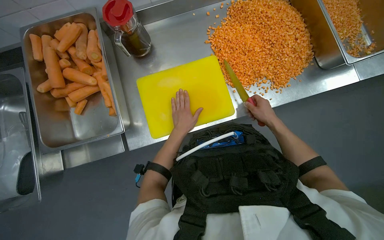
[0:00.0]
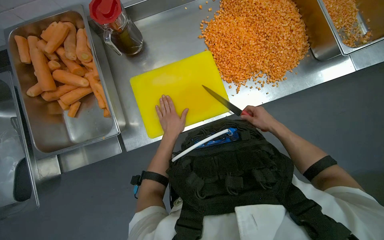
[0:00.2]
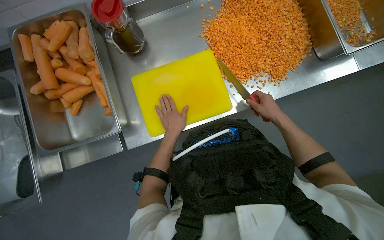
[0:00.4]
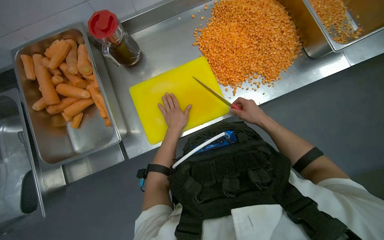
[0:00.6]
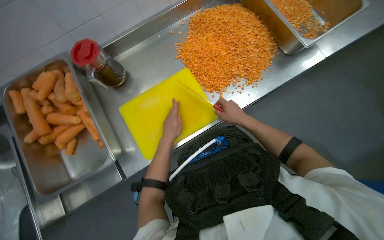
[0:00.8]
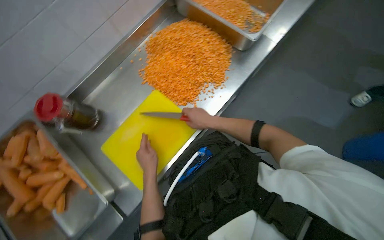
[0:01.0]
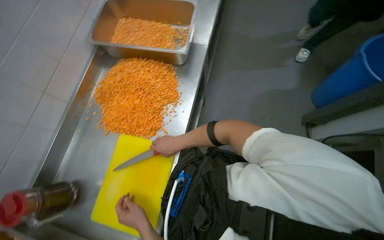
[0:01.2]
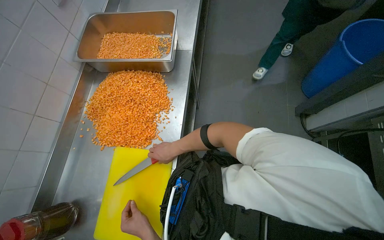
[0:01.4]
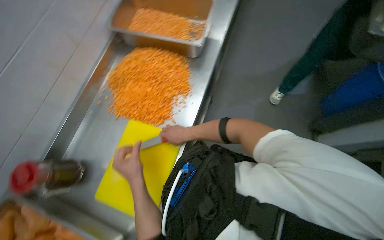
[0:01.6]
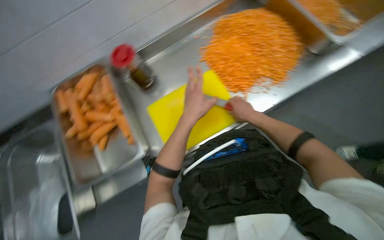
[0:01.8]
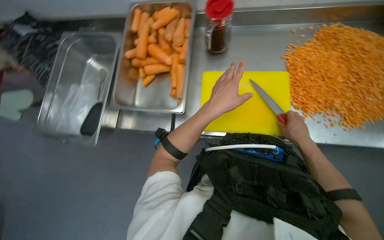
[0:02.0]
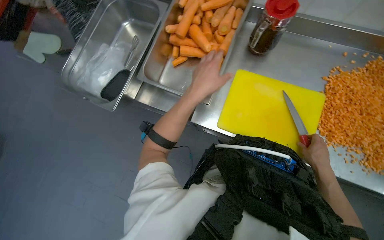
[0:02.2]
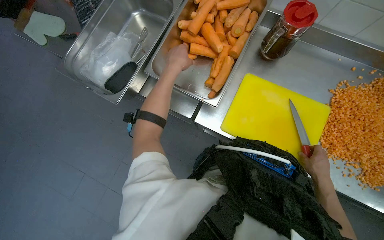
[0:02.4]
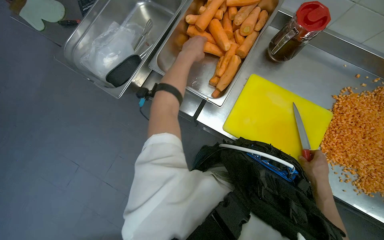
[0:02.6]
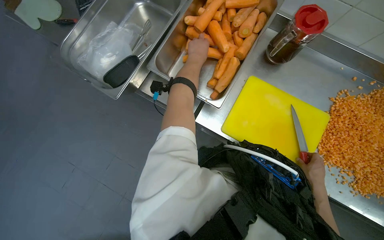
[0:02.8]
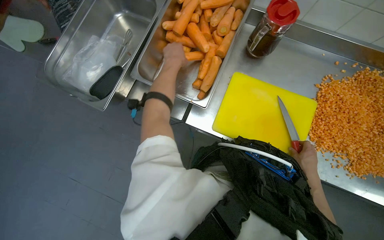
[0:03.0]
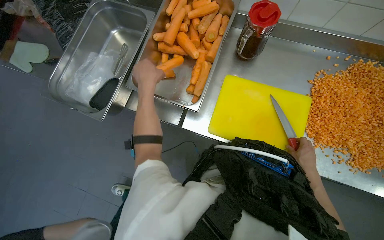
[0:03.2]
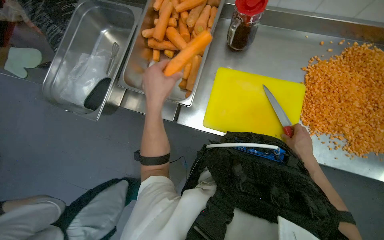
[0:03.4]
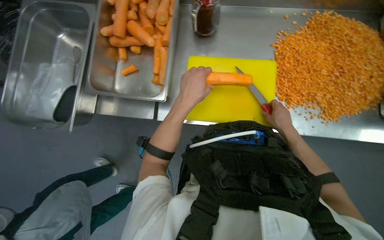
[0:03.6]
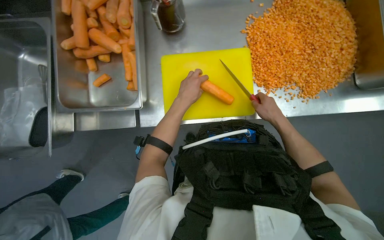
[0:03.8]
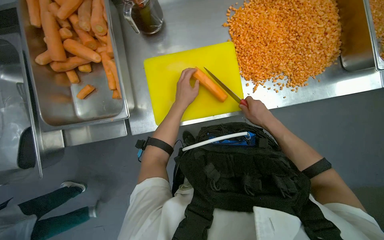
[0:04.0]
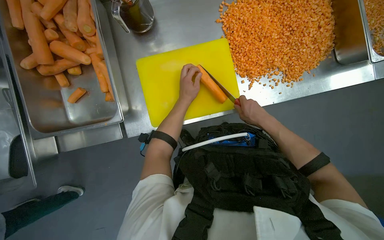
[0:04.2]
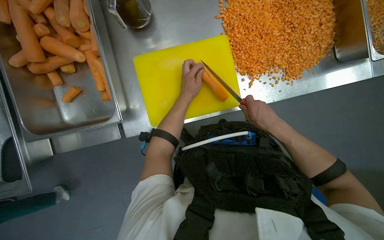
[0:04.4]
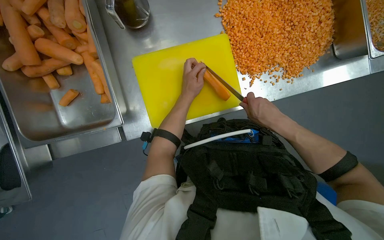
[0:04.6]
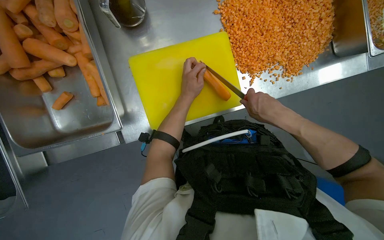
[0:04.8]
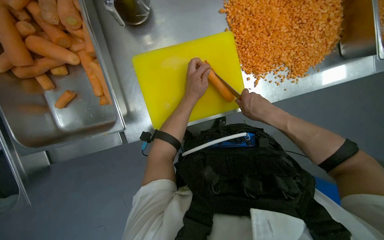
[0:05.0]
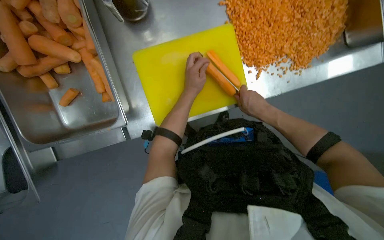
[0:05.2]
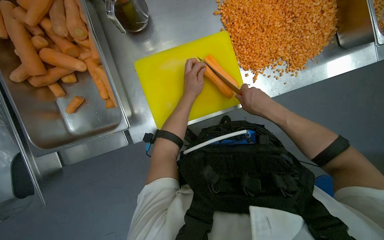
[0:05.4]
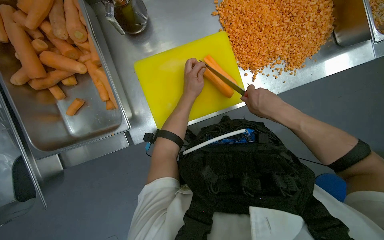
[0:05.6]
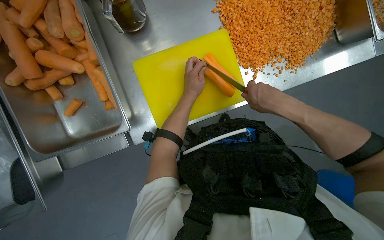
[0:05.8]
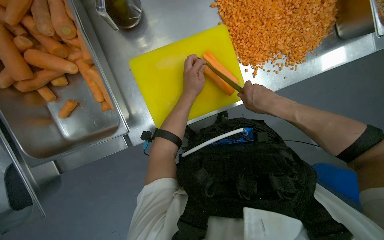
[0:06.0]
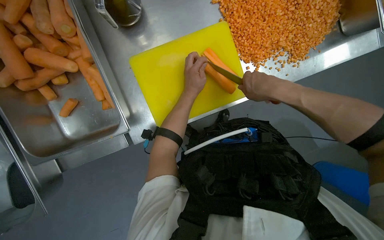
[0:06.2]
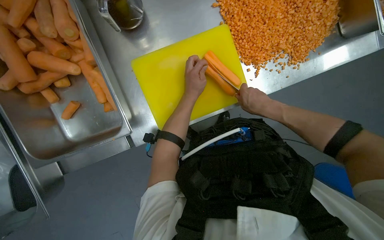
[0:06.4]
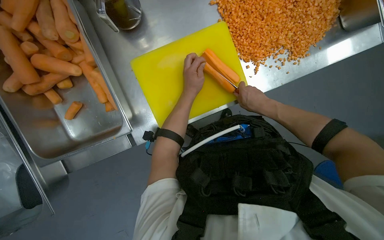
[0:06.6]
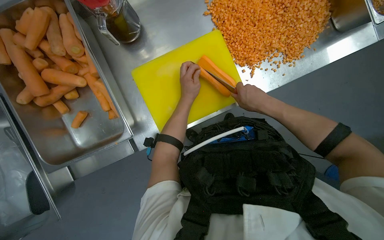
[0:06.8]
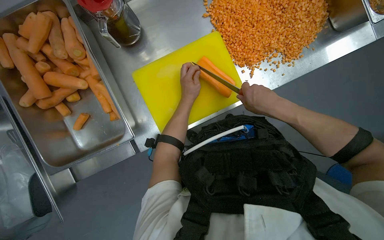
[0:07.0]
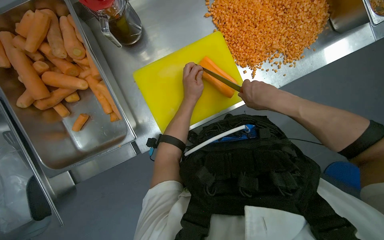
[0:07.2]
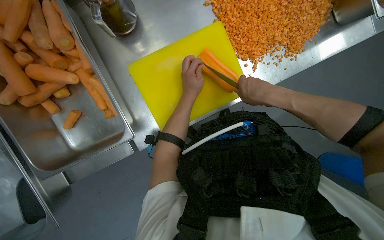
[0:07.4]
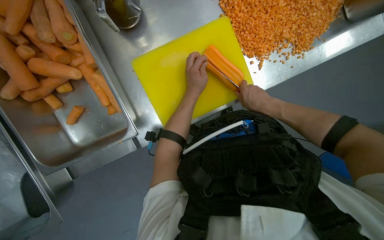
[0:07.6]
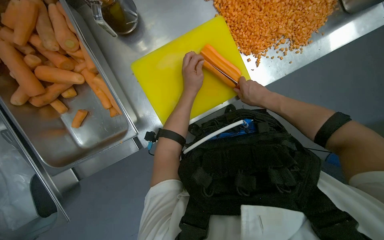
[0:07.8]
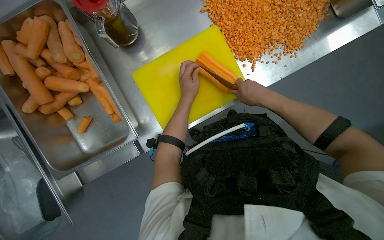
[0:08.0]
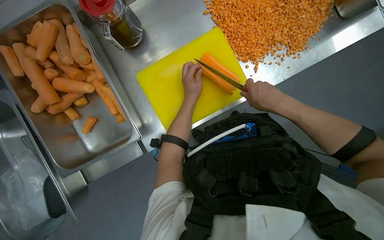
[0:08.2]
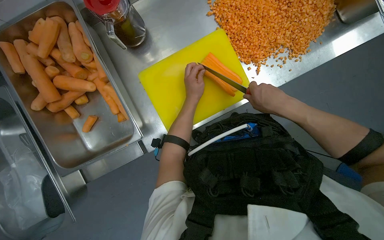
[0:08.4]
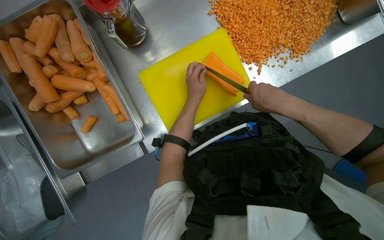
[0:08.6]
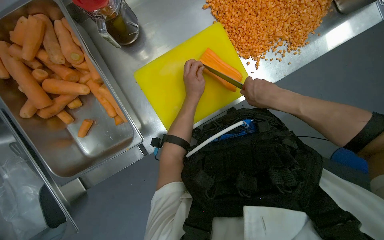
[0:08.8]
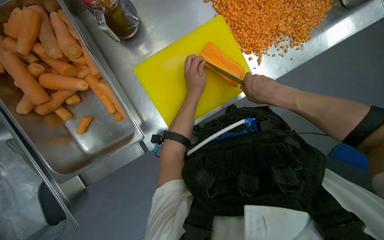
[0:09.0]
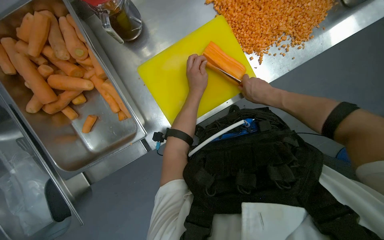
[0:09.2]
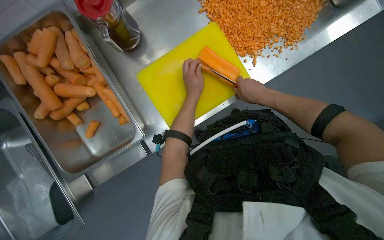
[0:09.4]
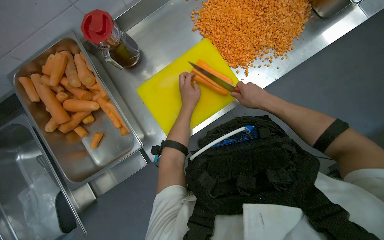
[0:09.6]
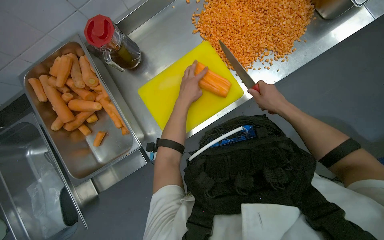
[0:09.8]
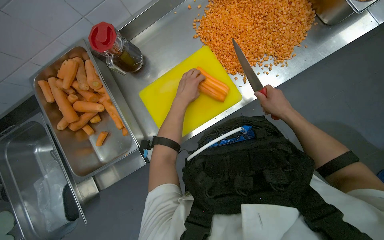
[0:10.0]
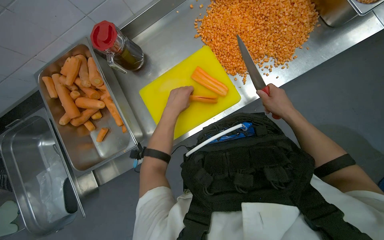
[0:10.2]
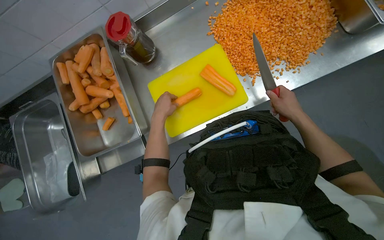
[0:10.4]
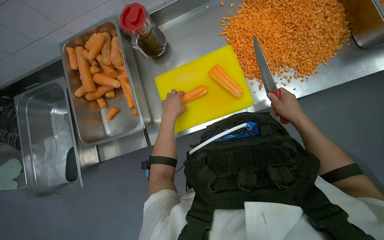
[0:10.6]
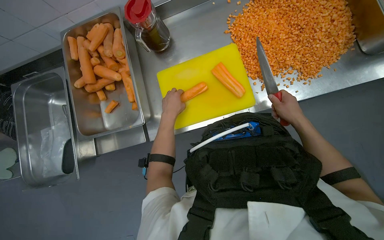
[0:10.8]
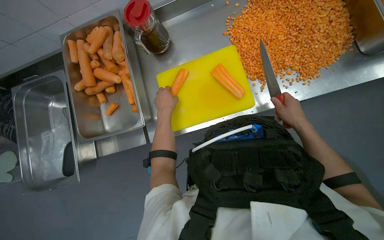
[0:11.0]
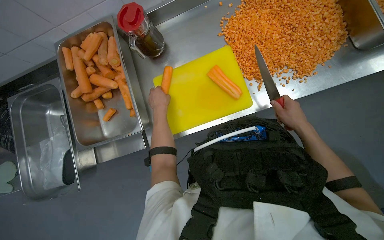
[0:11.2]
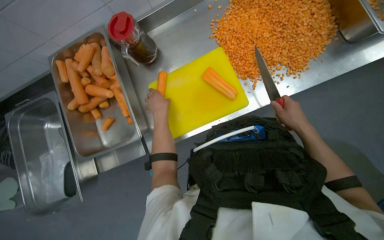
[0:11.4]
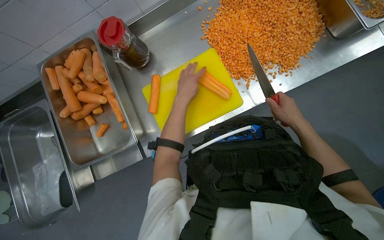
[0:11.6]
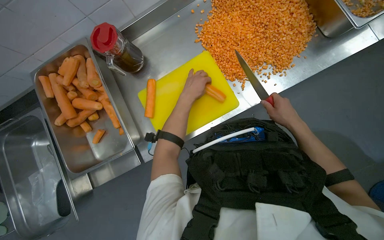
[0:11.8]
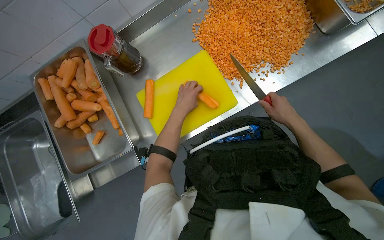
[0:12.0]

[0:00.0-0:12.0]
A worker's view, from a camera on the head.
Job: preparing food.
The whole recording: Dicing carrots on cutting board. The worker dices carrots on a yellow cutting board and scrapes them into a metal tray.
0:00.0 to 0:01.6: The camera pitches upward, by approximately 15 degrees. The scene rotates counterclockwise by approximately 55 degrees.
0:01.6 to 0:03.0: The head rotates some 95 degrees to the left. The view tips downward by some 20 degrees.
0:03.0 to 0:04.4: The scene turns about 35 degrees counterclockwise in the picture. The left hand goes nearer to the camera and returns, roughly 10 cm each way. The right hand goes approximately 10 cm nearer to the camera.
0:04.4 to 0:06.0: The hands stay close to where they were, moving slightly.
0:06.0 to 0:09.0: The hands work in one place, with small movements.
0:09.0 to 0:10.4: The right hand travels to the right by some 15 cm.
0:10.4 to 0:12.0: The left hand moves to the right, approximately 10 cm.

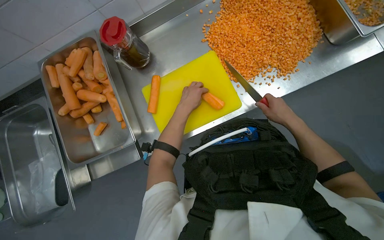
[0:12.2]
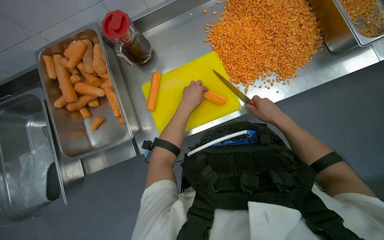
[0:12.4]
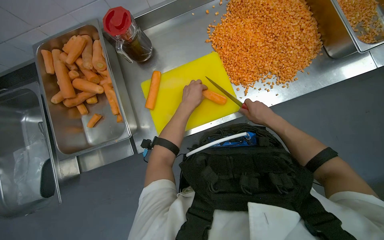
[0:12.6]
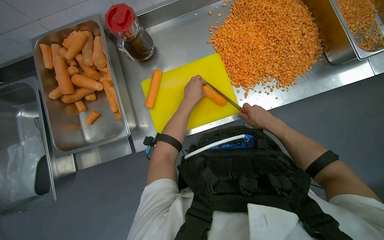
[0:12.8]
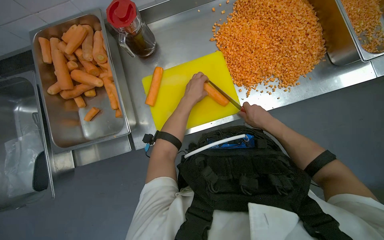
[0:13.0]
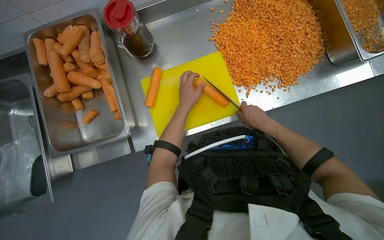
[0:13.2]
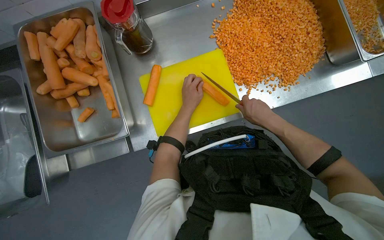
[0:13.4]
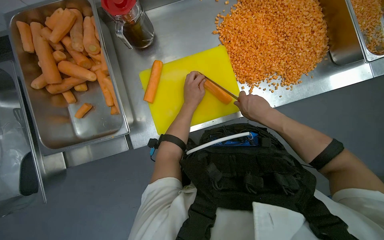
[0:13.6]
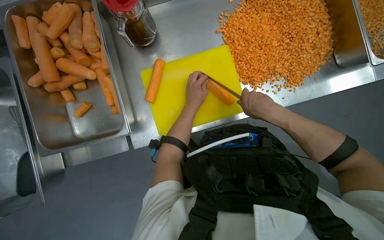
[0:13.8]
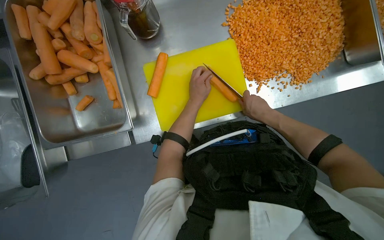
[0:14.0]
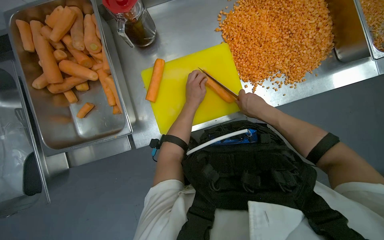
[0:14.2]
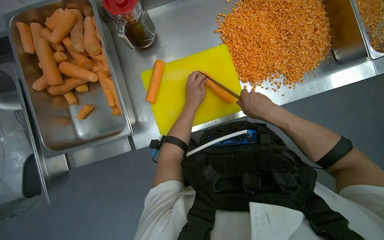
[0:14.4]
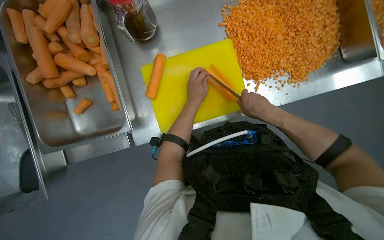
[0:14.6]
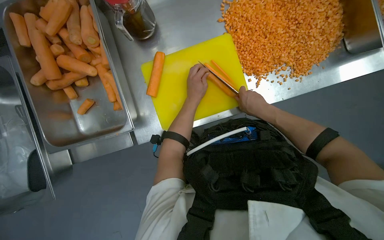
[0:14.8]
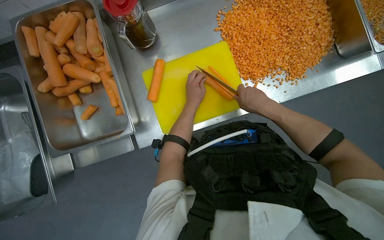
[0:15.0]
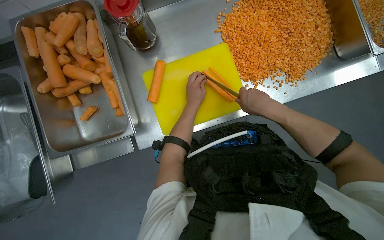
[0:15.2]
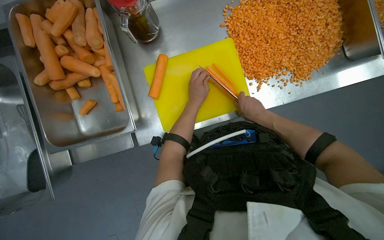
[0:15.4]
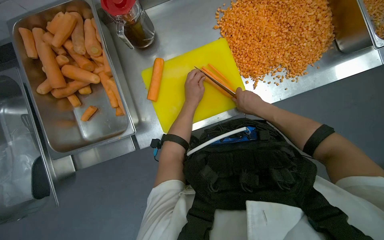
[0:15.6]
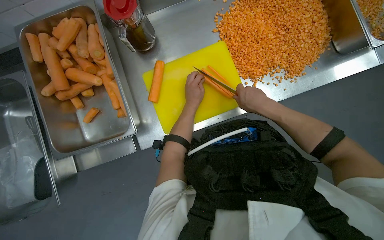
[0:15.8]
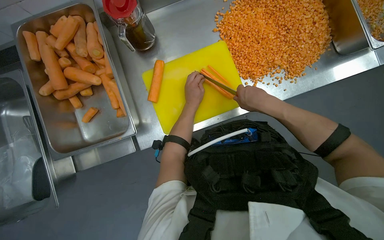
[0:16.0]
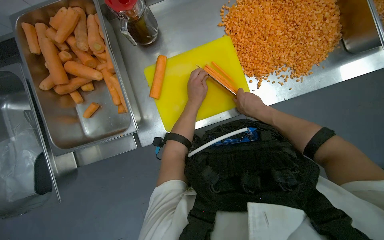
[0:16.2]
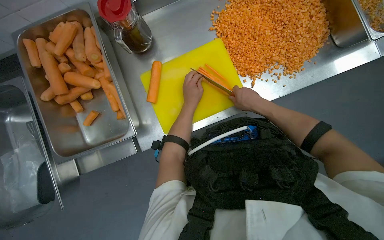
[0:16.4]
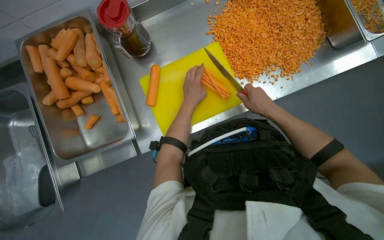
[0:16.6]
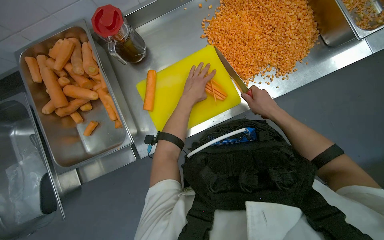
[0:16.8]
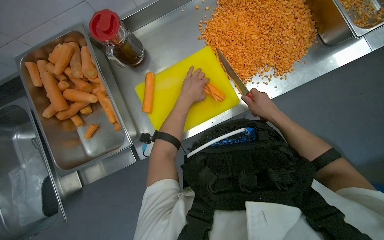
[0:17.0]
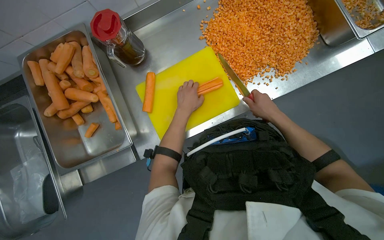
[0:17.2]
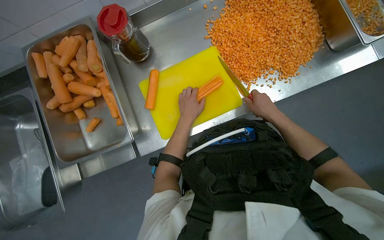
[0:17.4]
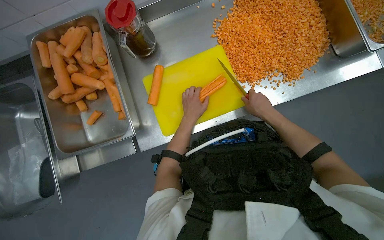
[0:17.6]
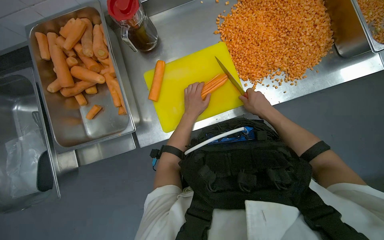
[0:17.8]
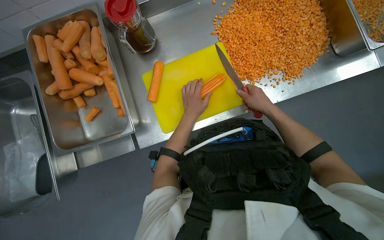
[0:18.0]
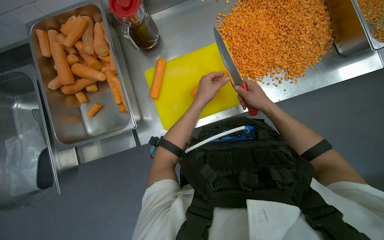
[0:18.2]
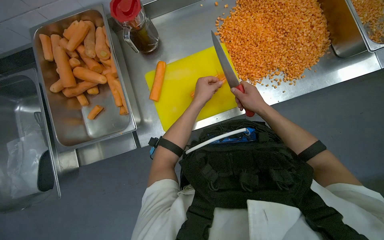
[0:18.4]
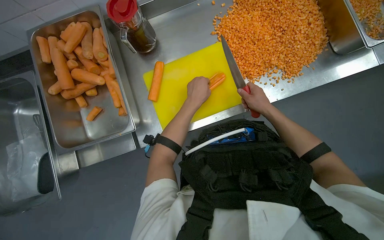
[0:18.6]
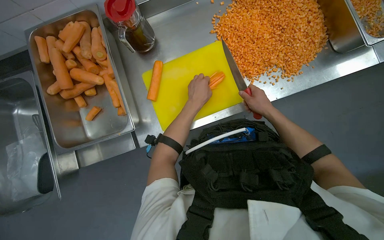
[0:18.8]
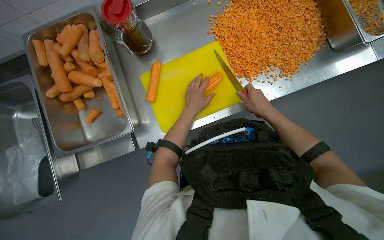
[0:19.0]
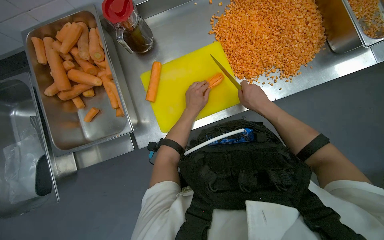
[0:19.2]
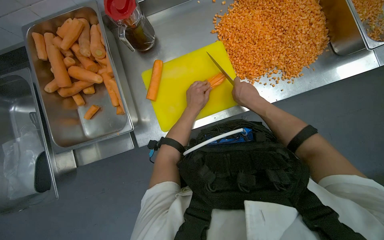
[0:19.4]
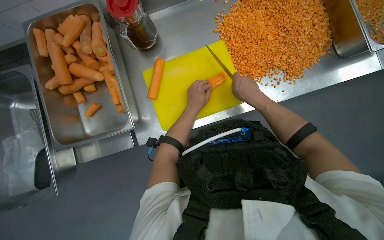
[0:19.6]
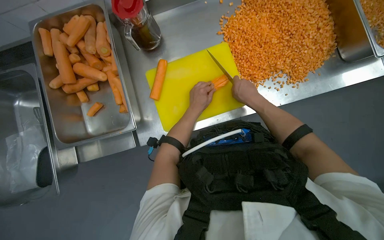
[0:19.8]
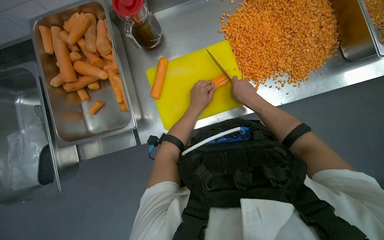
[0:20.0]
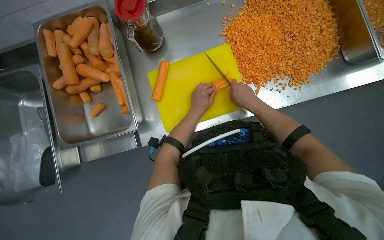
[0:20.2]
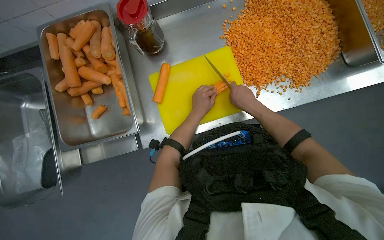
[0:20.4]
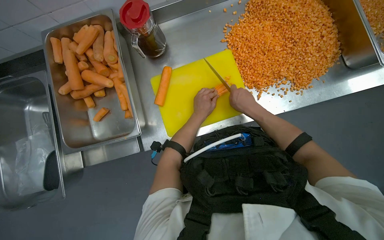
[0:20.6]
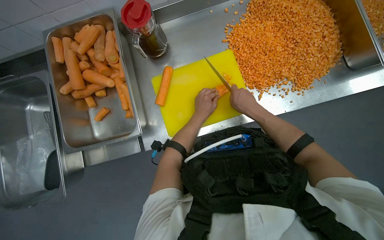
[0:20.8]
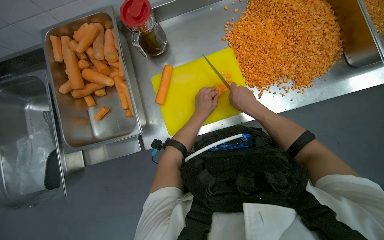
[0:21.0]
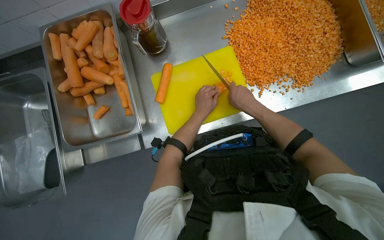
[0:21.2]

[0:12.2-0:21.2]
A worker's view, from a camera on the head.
Job: preparing food.
The whole recording: Dicing carrots on cutting board. The worker dices carrots on a yellow cutting board and scrapes them into a metal tray.
0:12.2 to 0:13.8: The right hand moves to the left, some 15 cm, and moves some 10 cm farther from the camera and comes back.
0:13.8 to 0:16.6: The hands make small movements and keep their place.
0:16.6 to 0:19.8: The hands work in one place, with small movements.
0:19.8 to 0:21.2: The hands make small movements and keep their place.
